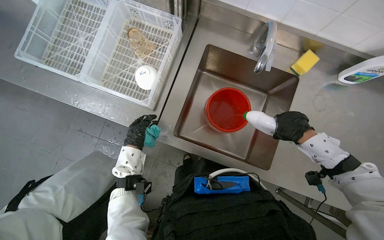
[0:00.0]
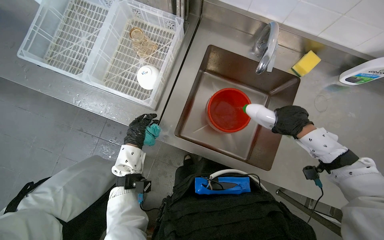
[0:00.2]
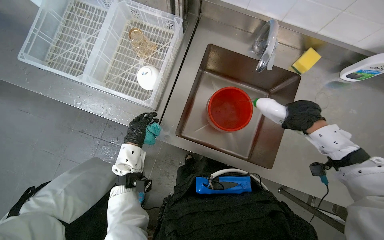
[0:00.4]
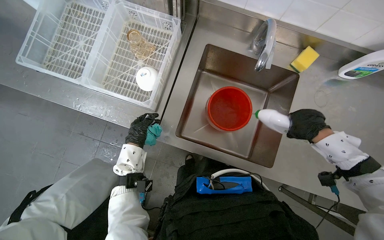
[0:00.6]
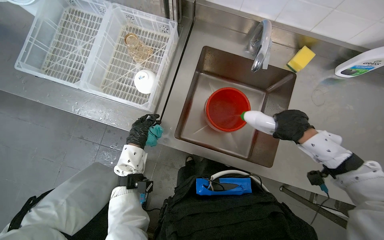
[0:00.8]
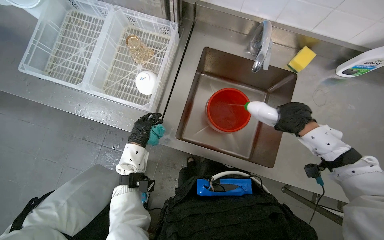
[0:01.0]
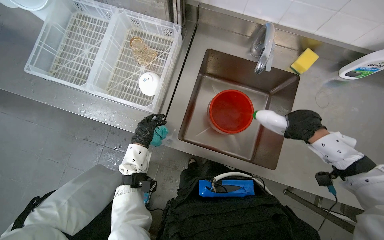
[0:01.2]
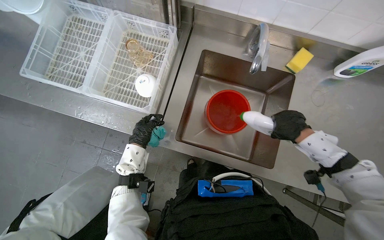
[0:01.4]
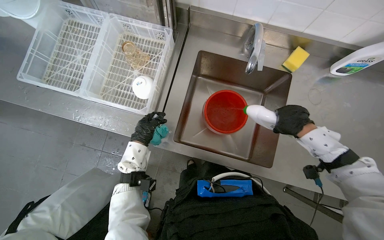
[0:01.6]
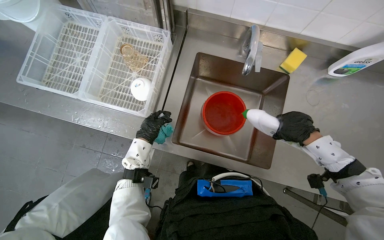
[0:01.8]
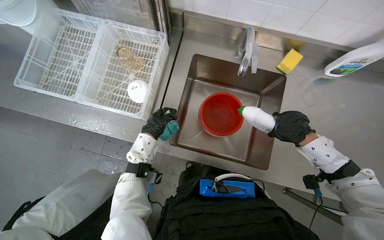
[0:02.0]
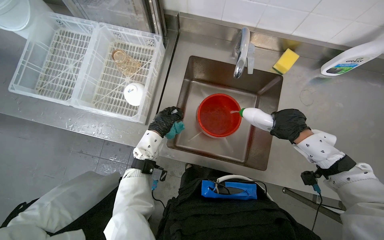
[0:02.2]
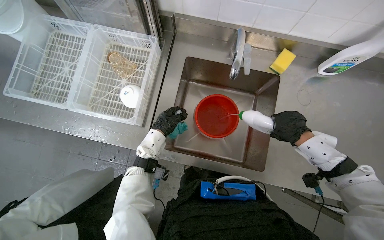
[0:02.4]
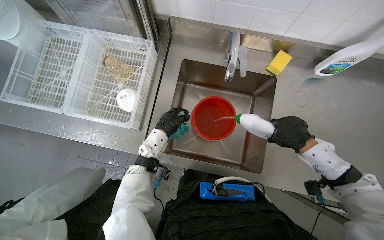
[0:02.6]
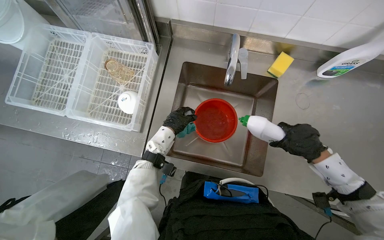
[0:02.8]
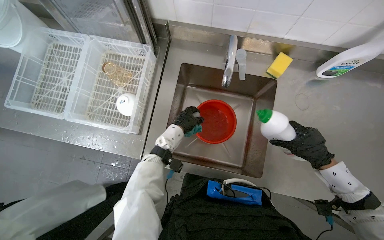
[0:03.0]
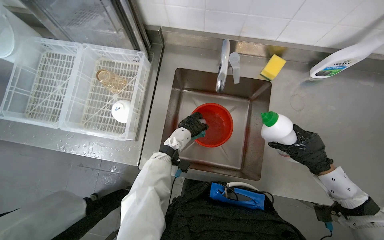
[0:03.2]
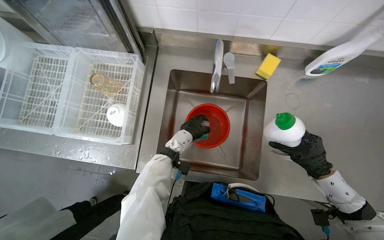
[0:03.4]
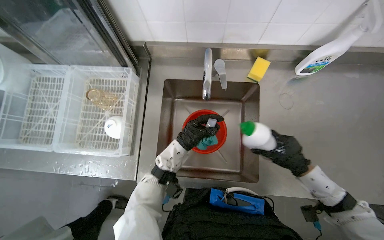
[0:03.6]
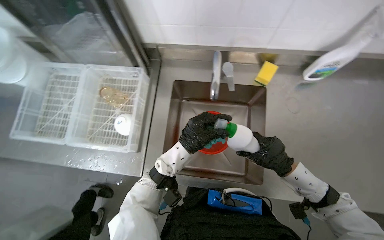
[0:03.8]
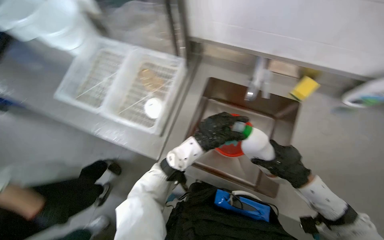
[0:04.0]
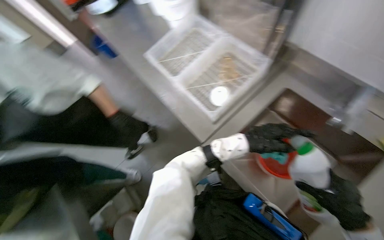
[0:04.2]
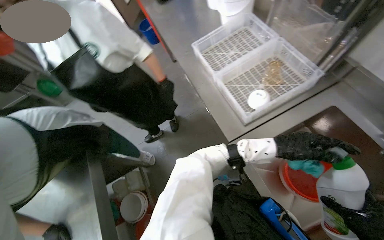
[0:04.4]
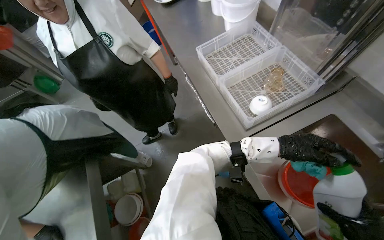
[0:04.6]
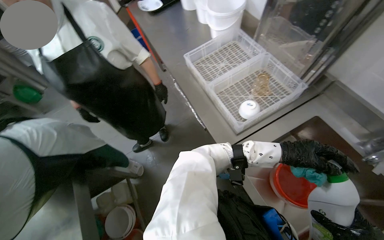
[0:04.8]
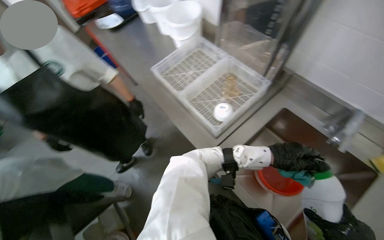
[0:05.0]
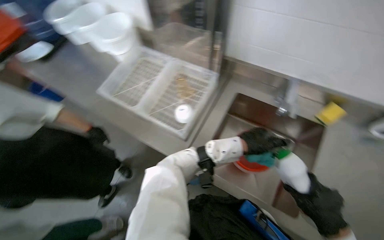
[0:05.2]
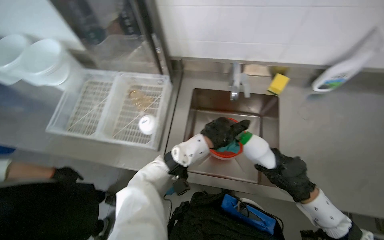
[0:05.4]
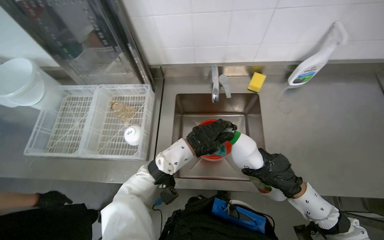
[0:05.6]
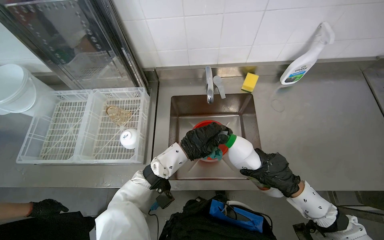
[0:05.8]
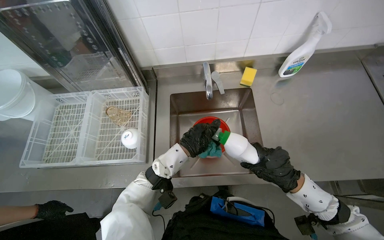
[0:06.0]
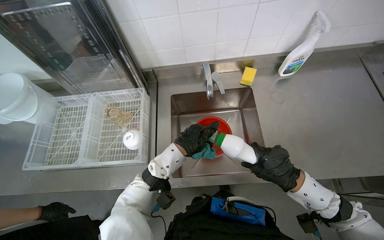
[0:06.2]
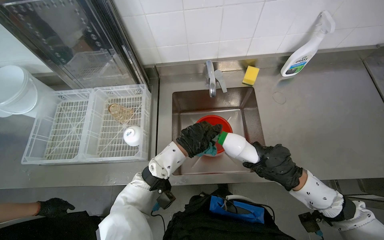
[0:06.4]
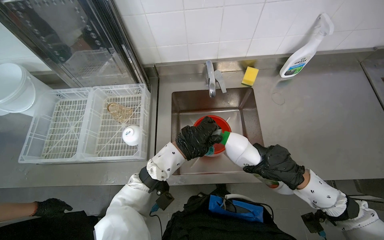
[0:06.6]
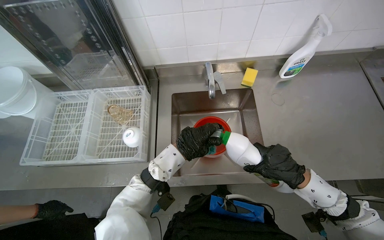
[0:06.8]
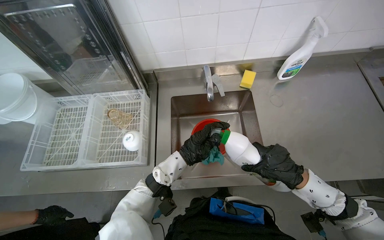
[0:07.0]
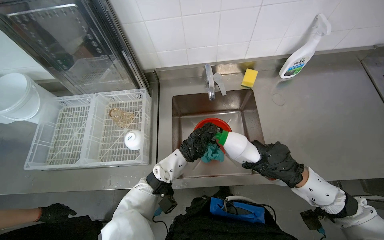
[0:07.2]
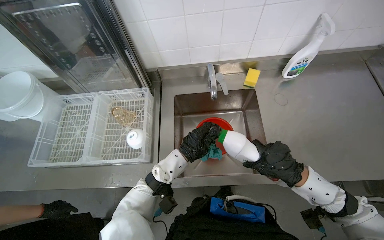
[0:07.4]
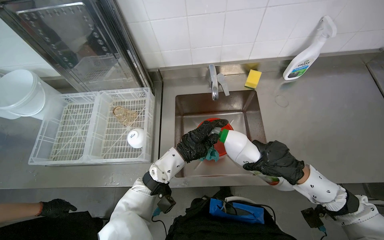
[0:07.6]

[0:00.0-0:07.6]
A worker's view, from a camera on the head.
Job: preparing cleaning supplies.
The whole recording: Preparing cleaning solution. The worker fills a bucket with water and adds cleaning solution, mixing it with a cloth.
0:00.0 to 0:01.6: The hands make small movements and keep their place.
0:01.6 to 0:03.0: The left hand goes some 20 cm to the right; the right hand shifts about 10 cm nearer to the camera.
0:03.0 to 0:04.6: The head rotates about 55 degrees to the left.
0:04.6 to 0:06.0: The head rotates roughly 65 degrees to the right.
0:06.0 to 0:07.6: The hands make small movements and keep their place.

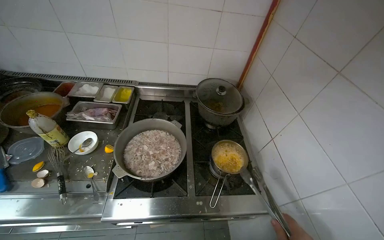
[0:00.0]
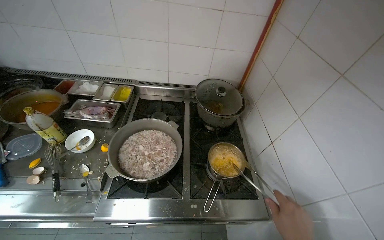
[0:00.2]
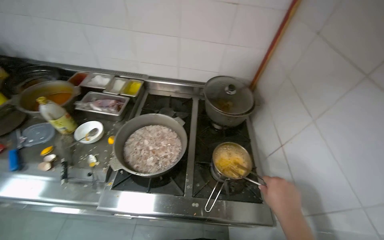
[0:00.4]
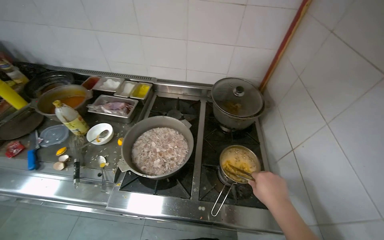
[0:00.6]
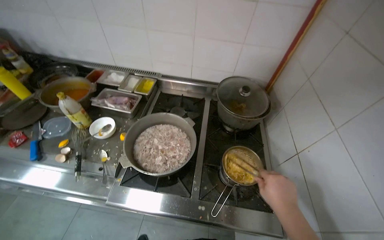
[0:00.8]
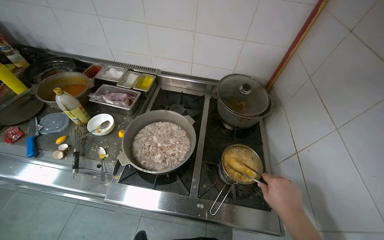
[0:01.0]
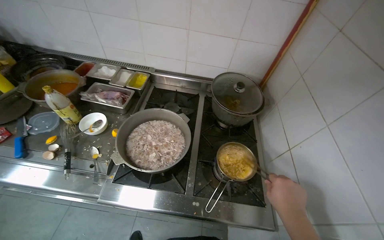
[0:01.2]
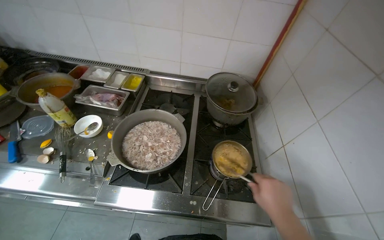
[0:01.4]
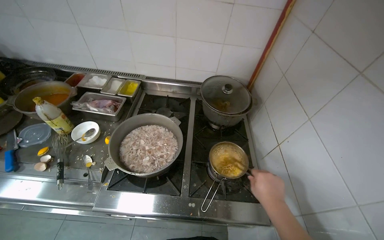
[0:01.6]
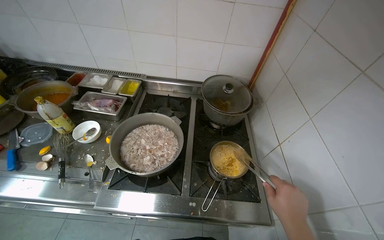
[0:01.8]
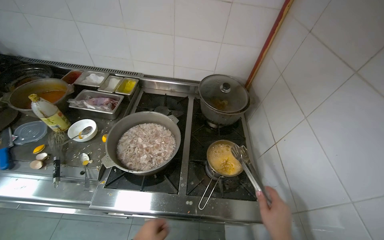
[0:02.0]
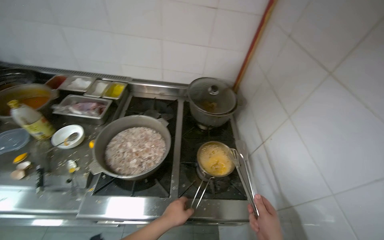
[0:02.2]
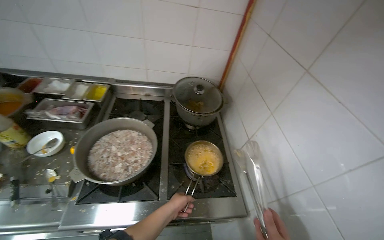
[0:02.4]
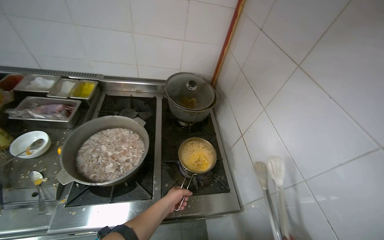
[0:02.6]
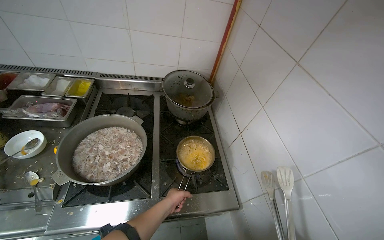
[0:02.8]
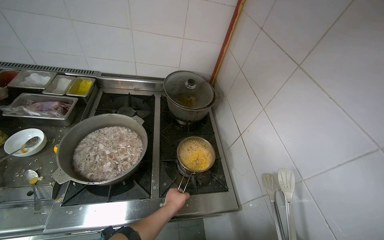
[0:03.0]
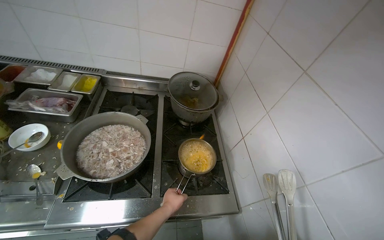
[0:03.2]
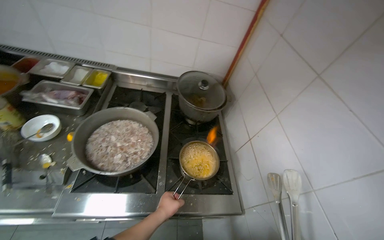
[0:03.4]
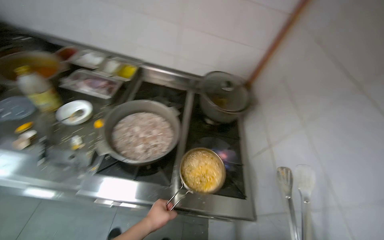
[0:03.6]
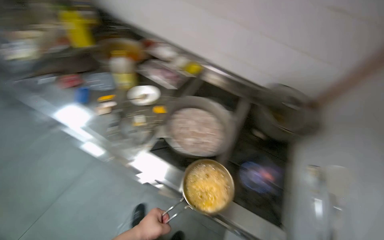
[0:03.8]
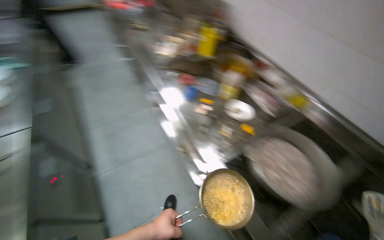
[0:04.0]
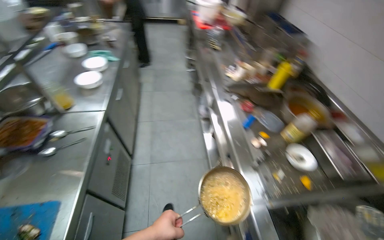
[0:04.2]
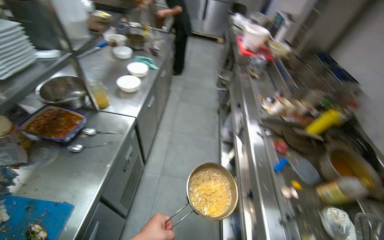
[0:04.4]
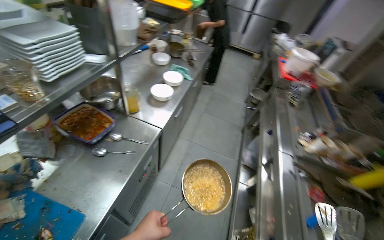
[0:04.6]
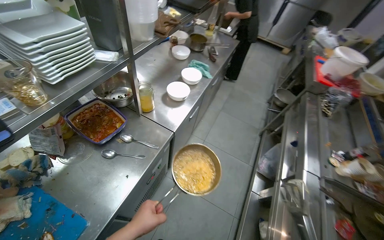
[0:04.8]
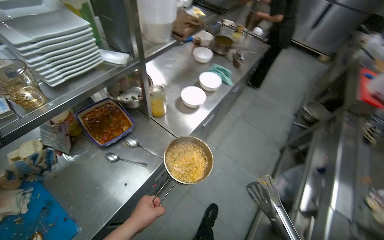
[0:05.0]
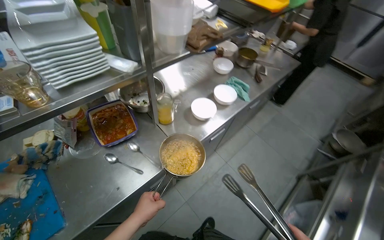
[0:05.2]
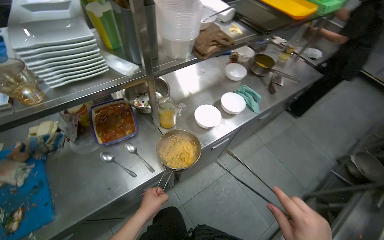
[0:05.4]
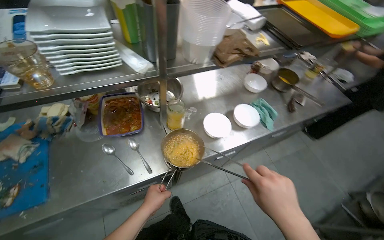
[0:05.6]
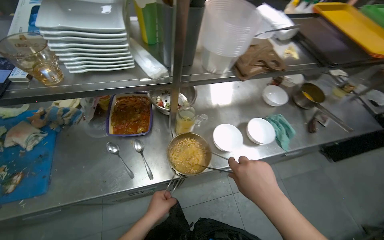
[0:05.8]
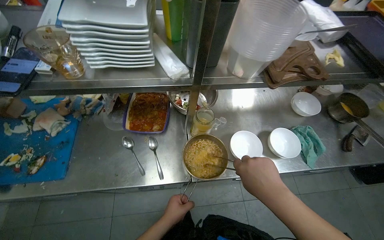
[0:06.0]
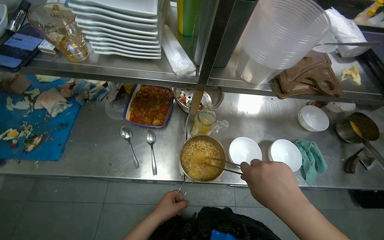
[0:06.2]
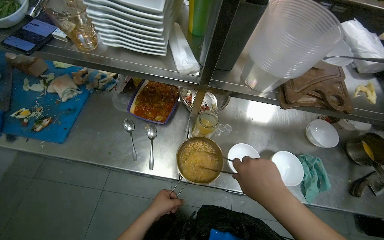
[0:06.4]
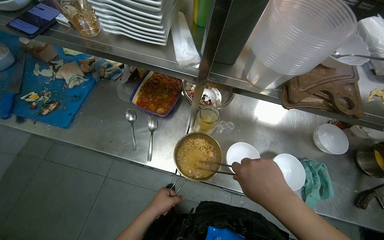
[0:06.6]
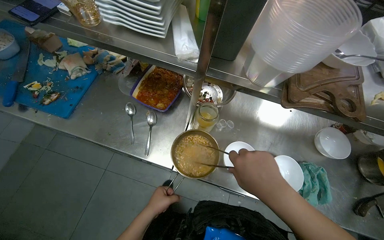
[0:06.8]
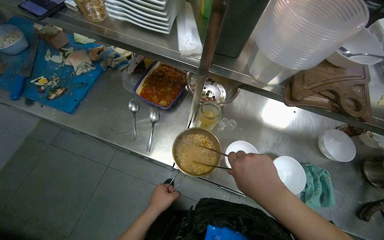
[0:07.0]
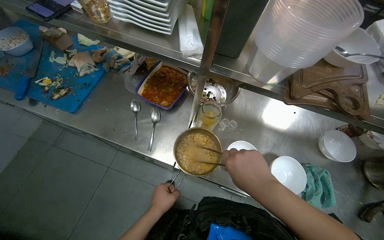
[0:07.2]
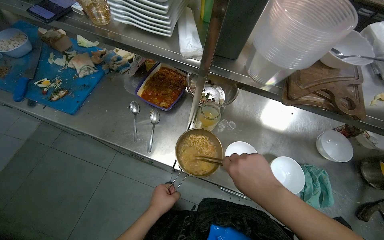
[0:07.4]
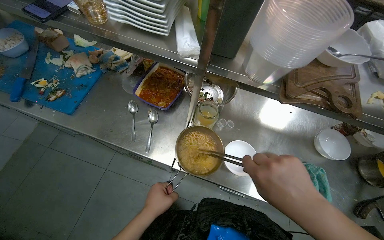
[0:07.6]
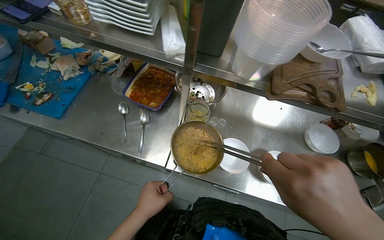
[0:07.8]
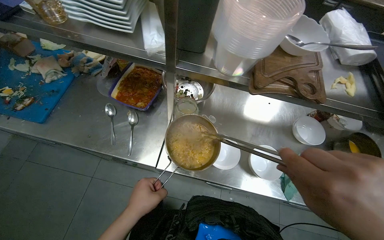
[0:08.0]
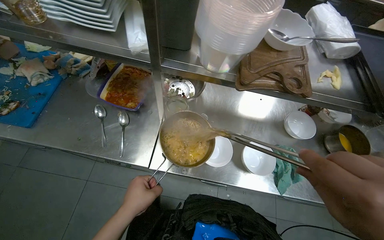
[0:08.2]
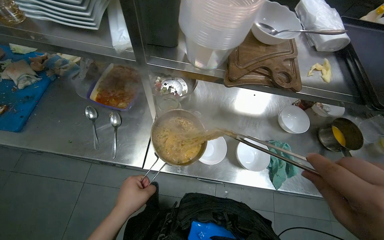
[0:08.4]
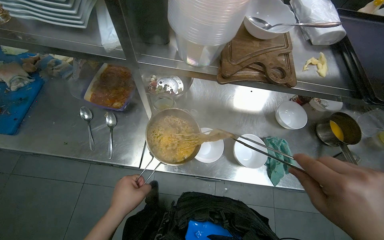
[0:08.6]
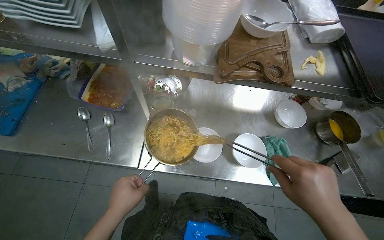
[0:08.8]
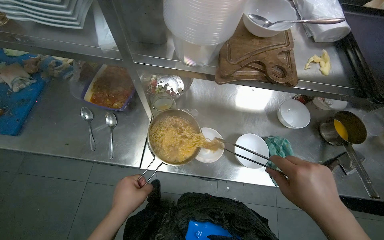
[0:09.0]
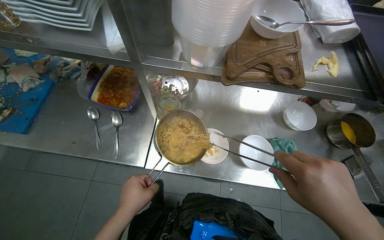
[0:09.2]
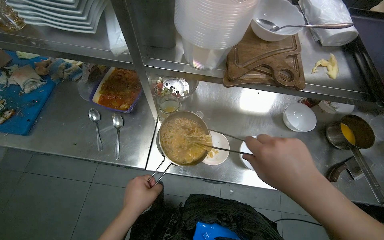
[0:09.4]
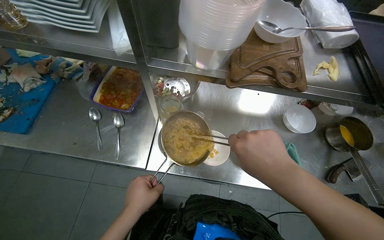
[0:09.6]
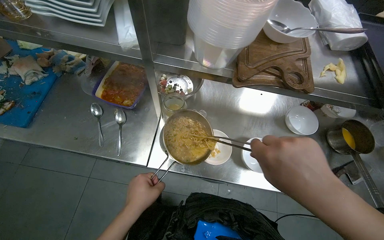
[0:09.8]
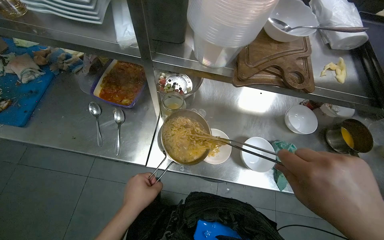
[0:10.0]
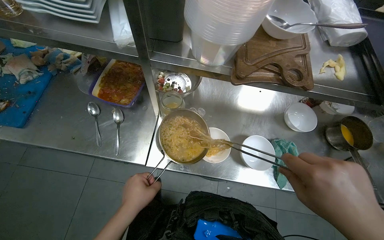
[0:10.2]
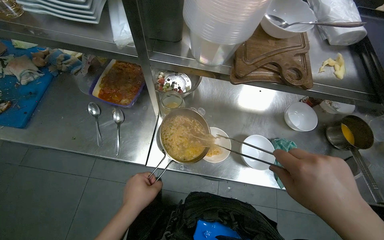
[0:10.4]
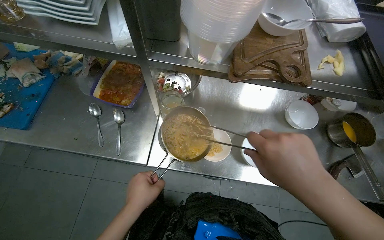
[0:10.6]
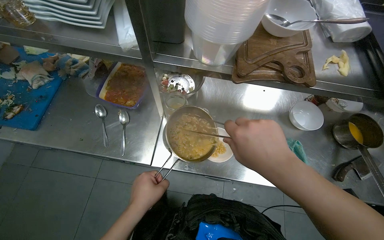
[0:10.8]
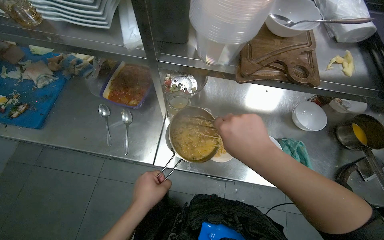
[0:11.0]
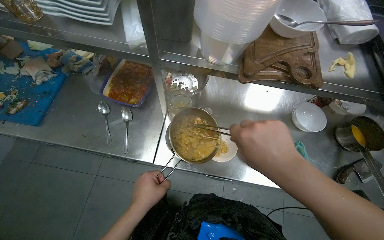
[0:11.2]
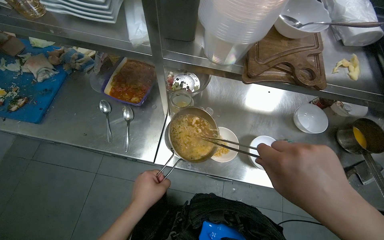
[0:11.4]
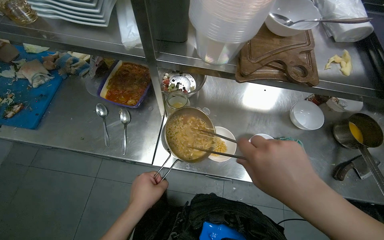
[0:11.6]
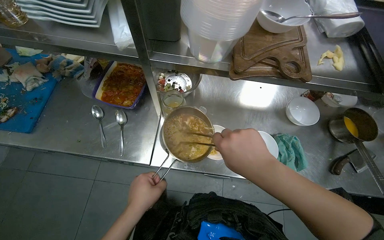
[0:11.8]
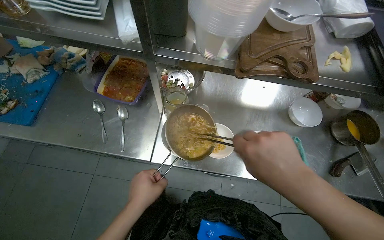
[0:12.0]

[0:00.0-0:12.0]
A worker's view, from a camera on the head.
Job: preparing food.
The whole recording: Assembling ramen bowls. The worker transfers noodles, soup, and other ingredients into multiple bowls.
0:03.0 to 0:04.4: The camera is carried about 60 cm. The wearer looks about 105 degrees further to the left. The view tilts roughly 15 degrees upward.
0:04.4 to 0:06.0: The wearer moves approximately 60 cm. The wearer looks roughly 75 degrees further to the left.
0:10.4 to 0:12.0: The right hand swings left and right, roughly 10 cm each way, with 2 reversals.
